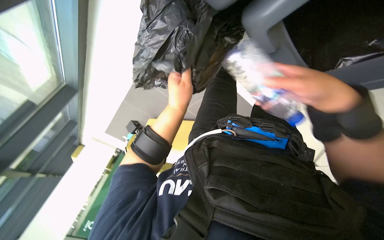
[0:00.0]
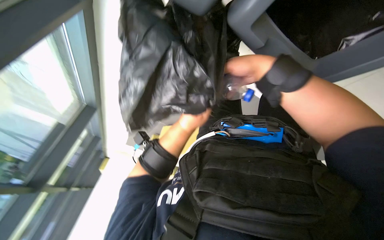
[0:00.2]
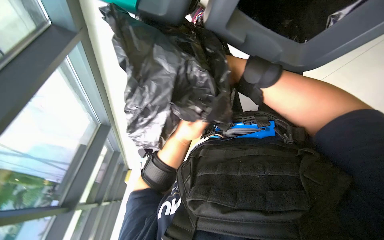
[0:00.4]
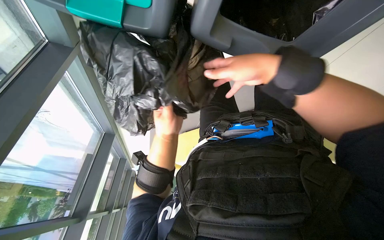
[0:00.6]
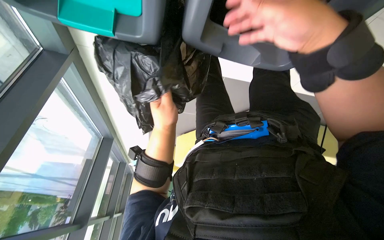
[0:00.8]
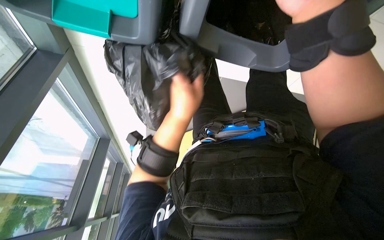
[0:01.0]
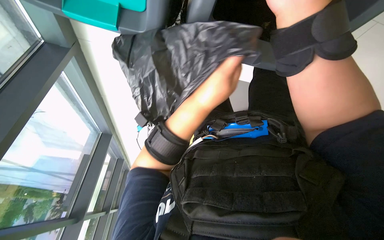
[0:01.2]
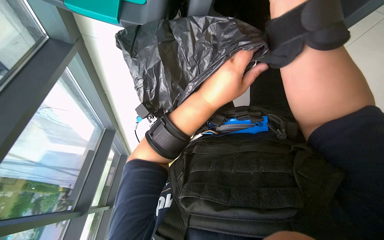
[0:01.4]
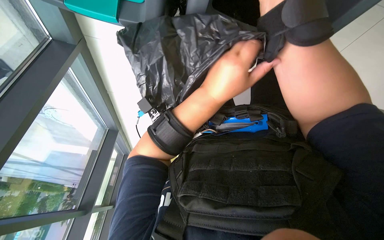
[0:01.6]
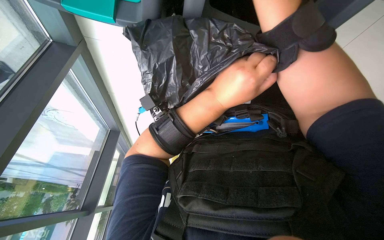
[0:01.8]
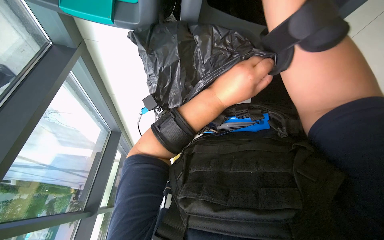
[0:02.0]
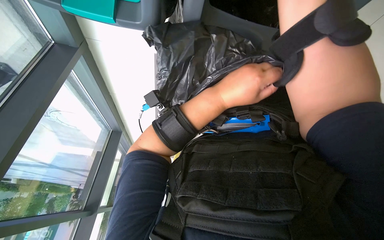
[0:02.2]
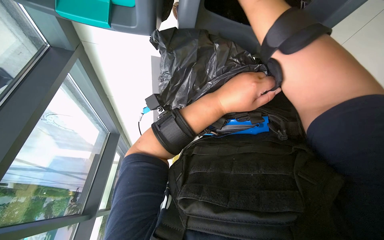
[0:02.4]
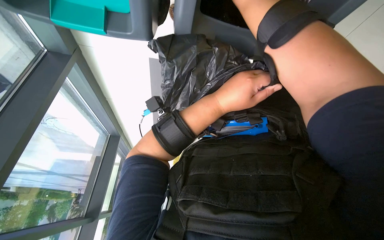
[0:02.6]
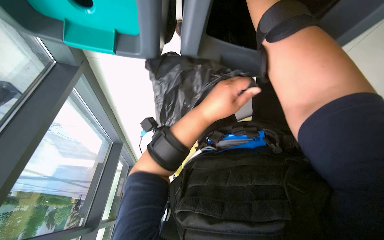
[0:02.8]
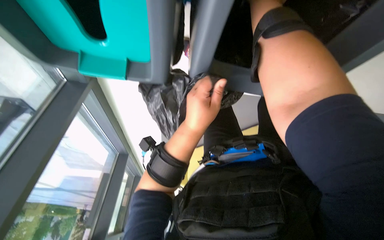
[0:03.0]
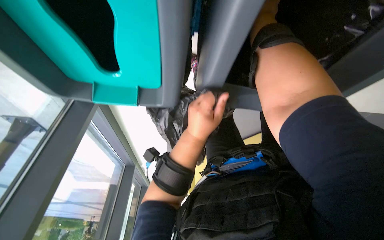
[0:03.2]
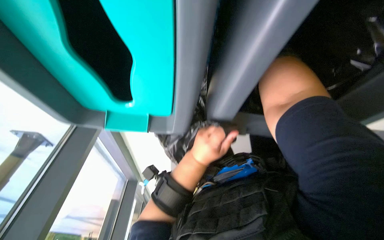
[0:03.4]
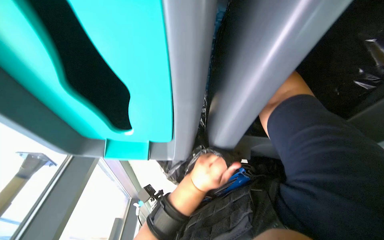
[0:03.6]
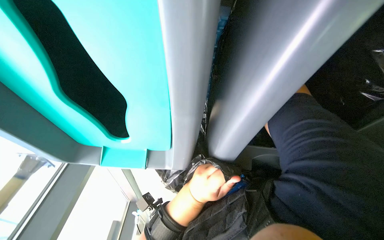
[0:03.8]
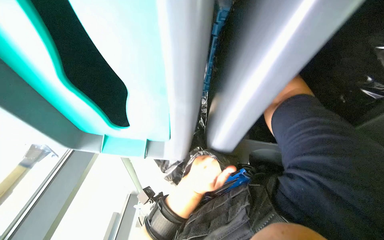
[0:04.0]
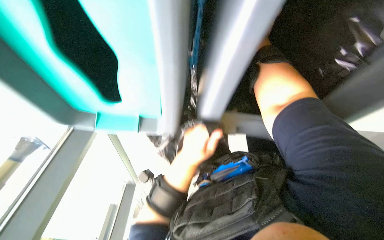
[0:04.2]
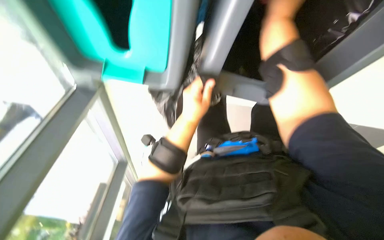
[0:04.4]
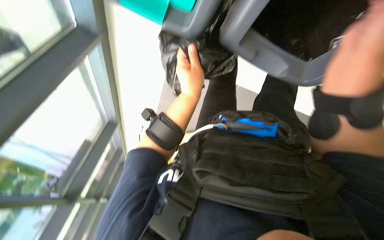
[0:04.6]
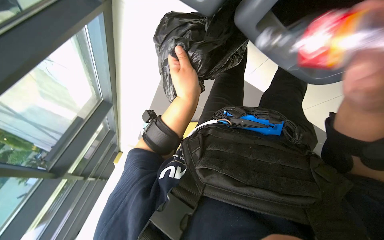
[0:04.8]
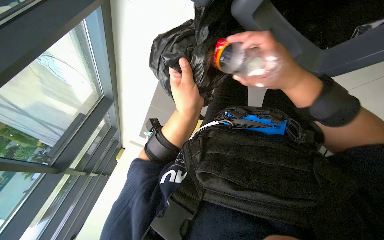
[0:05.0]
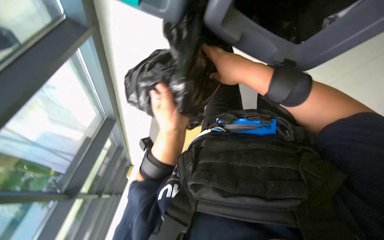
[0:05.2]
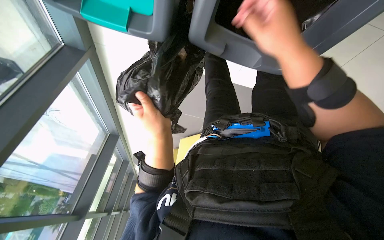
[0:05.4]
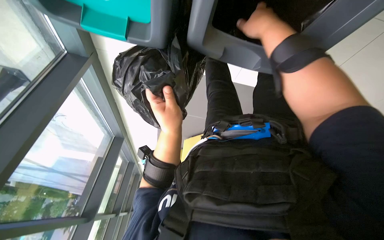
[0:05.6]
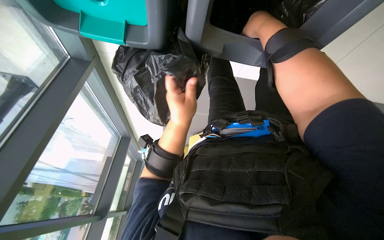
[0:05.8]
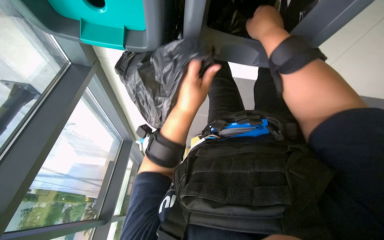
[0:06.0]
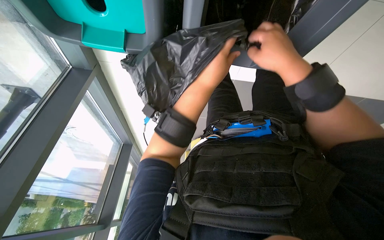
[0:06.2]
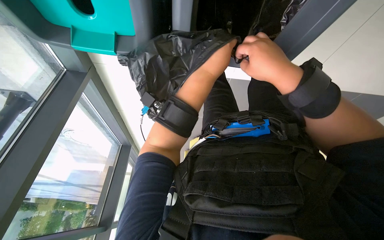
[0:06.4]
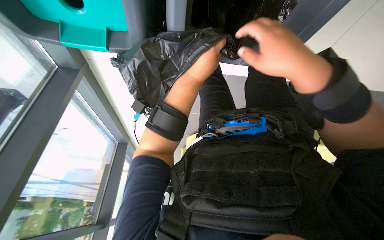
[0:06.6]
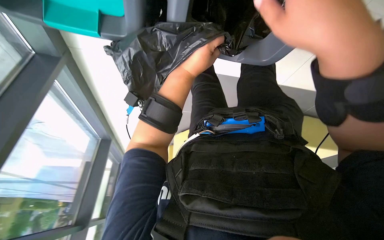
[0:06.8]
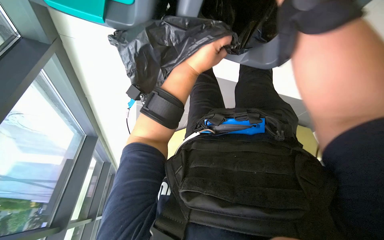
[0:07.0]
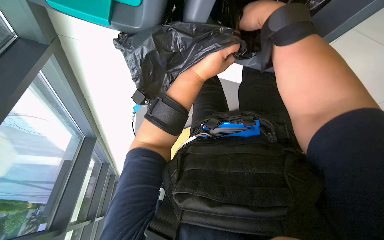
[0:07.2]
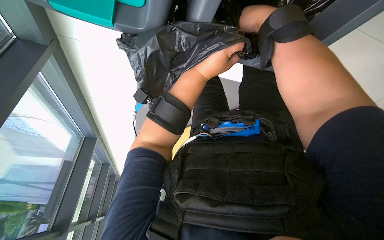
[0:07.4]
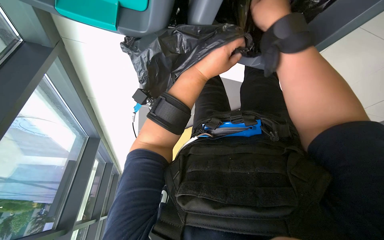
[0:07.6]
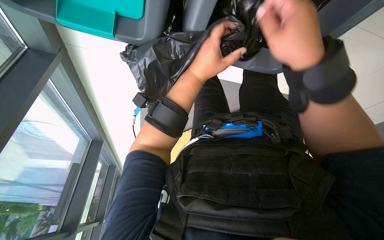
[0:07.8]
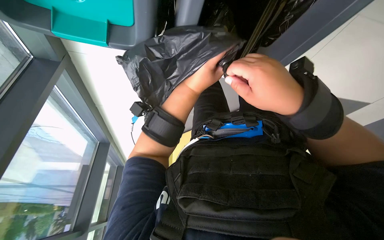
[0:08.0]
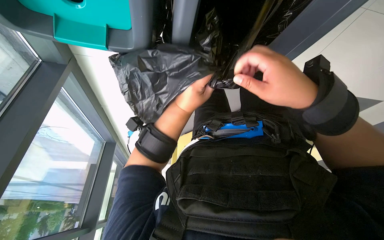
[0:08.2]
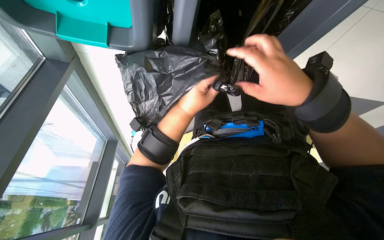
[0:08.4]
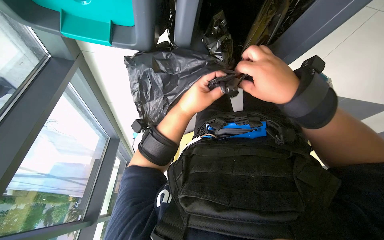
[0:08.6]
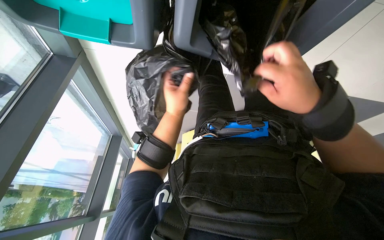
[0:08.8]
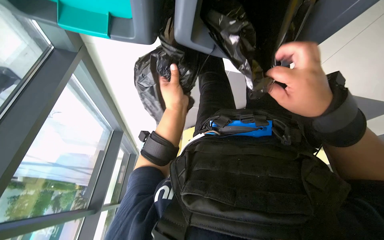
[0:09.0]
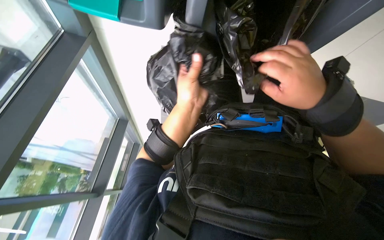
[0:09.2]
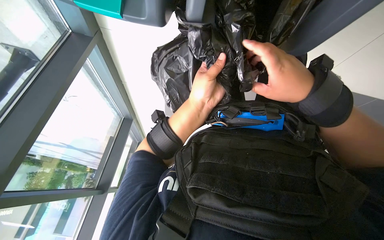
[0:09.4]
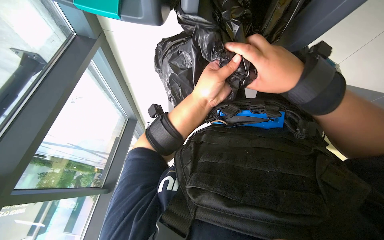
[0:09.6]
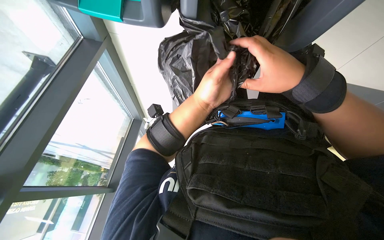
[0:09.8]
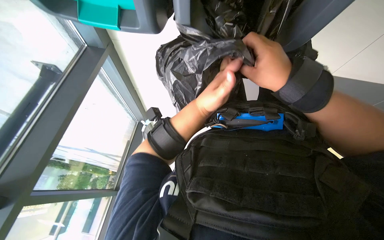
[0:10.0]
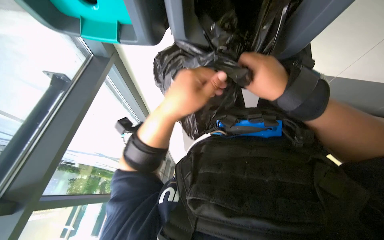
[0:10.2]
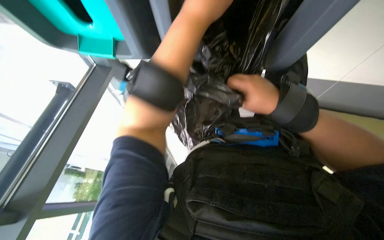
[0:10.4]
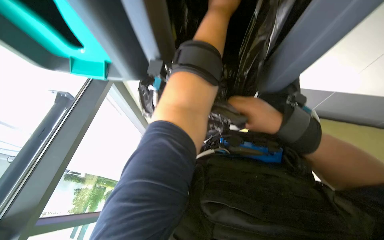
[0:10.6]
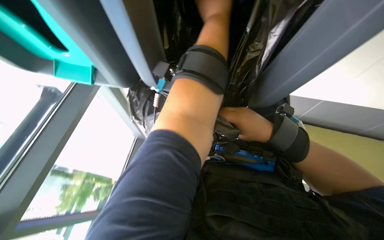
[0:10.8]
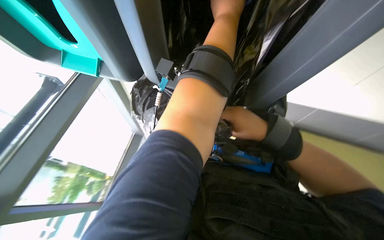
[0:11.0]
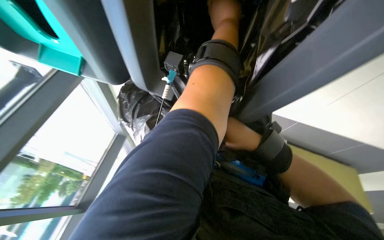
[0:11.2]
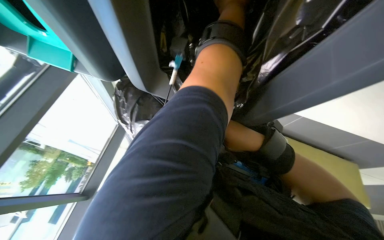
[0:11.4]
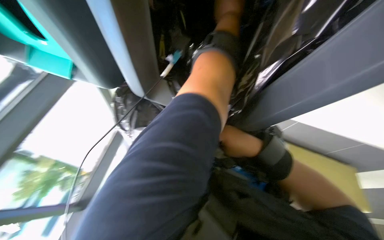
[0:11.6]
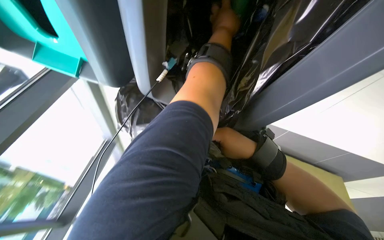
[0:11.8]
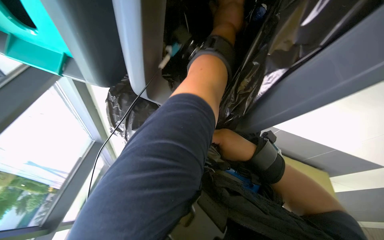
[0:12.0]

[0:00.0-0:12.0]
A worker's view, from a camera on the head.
Job: managing trash.
The whole recording: Replacing and filling trash bags. The worker replaces trash bags in bins and fills them with items.
0:04.4 to 0:06.0: The view tilts approximately 15 degrees downward.
0:06.0 to 0:07.6: The left hand travels up the picture by roughly 10 cm; the right hand reaches some 15 cm nearer to the camera, then returns.
0:07.6 to 0:09.0: The right hand travels down the picture by about 20 cm; the left hand shifts approximately 15 cm down the picture and to the left.
0:09.0 to 0:10.4: The left hand shifts some 20 cm up the picture and nearer to the camera. The right hand is displaced farther from the camera by about 15 cm.
0:10.4 to 0:12.0: The left hand is displaced farther from the camera, up the picture and to the right by roughly 20 cm.

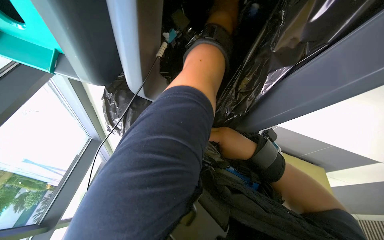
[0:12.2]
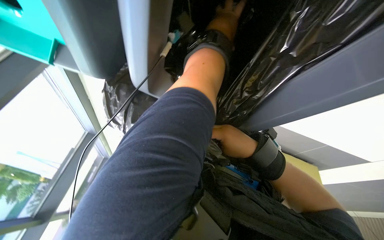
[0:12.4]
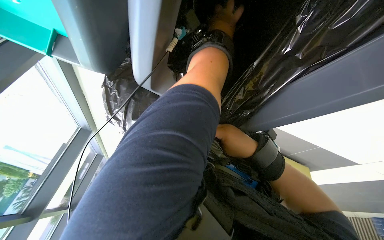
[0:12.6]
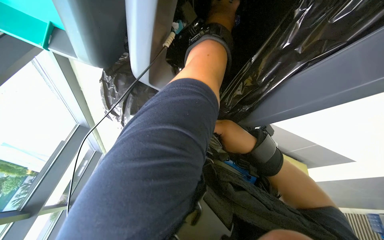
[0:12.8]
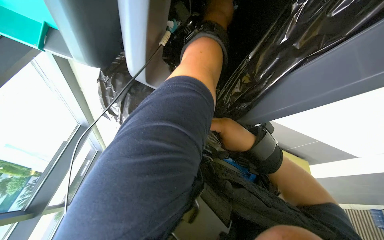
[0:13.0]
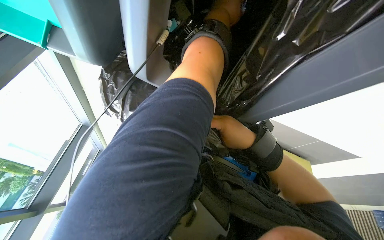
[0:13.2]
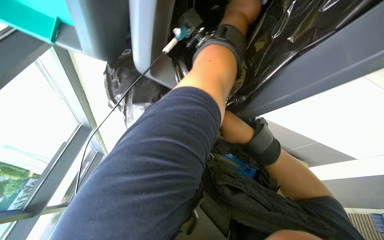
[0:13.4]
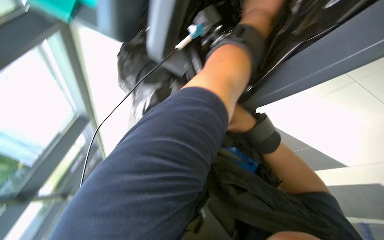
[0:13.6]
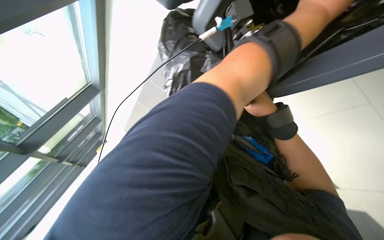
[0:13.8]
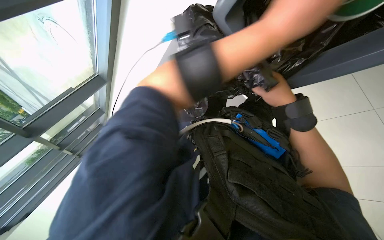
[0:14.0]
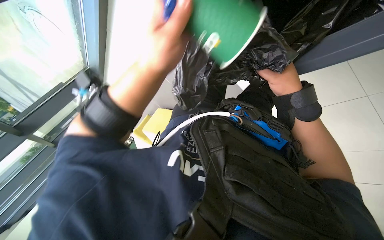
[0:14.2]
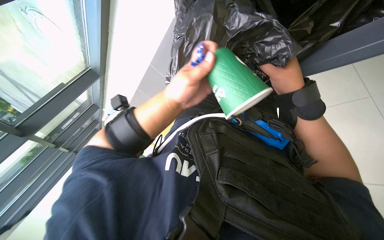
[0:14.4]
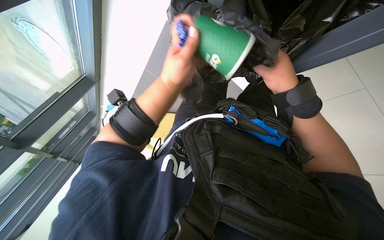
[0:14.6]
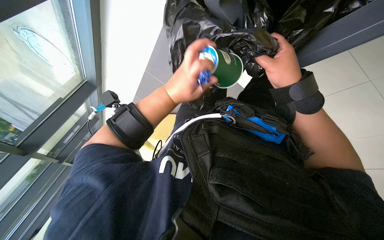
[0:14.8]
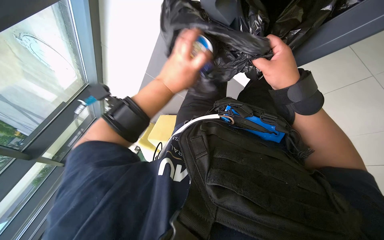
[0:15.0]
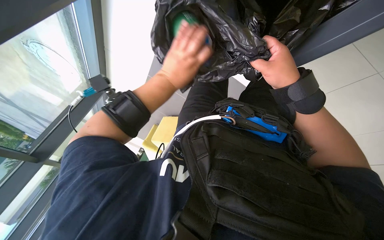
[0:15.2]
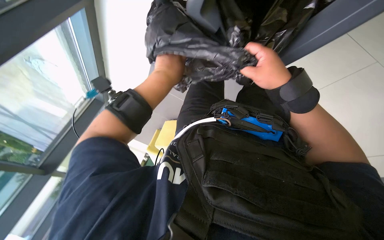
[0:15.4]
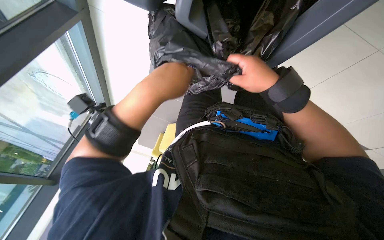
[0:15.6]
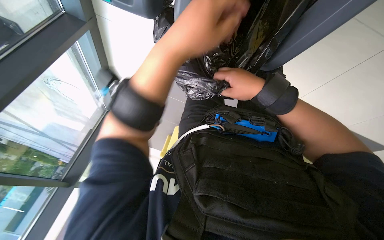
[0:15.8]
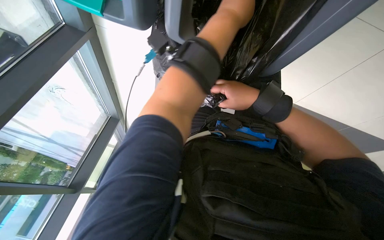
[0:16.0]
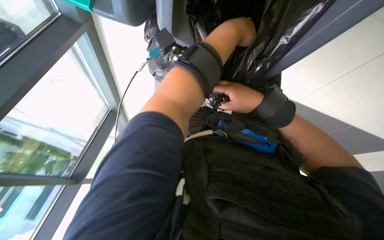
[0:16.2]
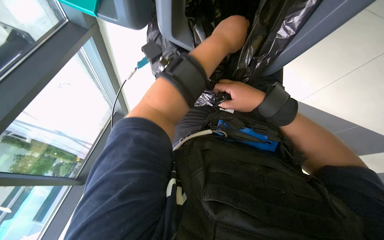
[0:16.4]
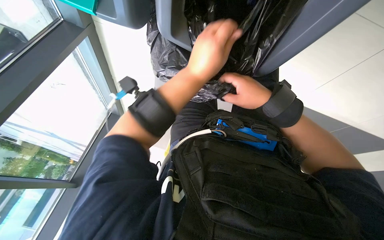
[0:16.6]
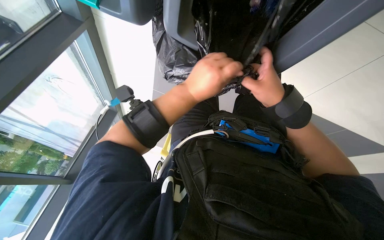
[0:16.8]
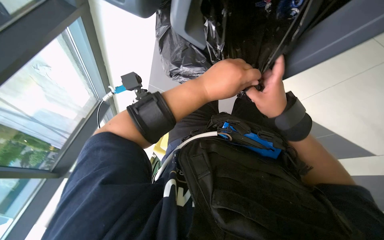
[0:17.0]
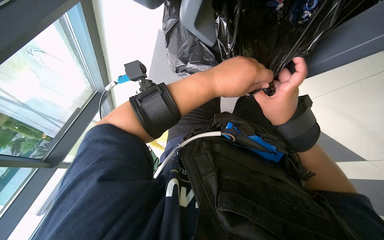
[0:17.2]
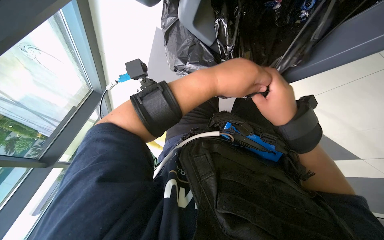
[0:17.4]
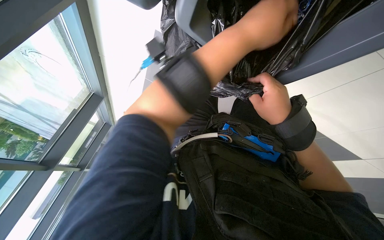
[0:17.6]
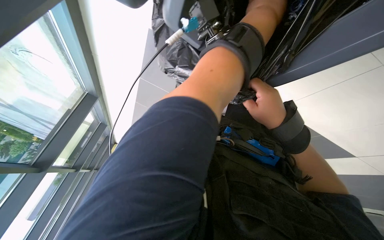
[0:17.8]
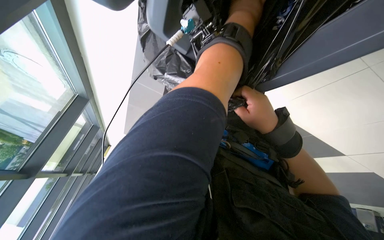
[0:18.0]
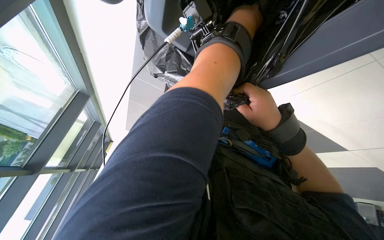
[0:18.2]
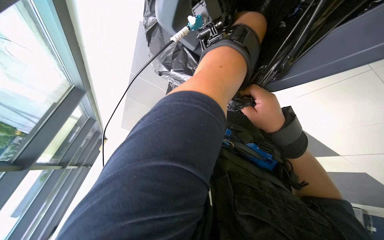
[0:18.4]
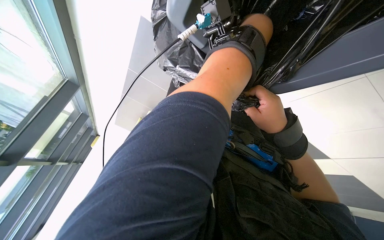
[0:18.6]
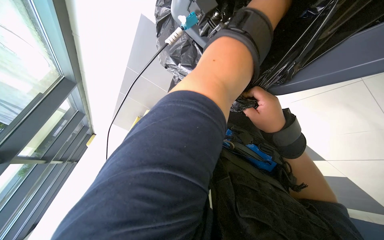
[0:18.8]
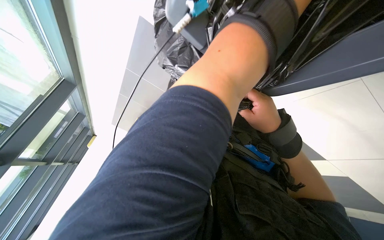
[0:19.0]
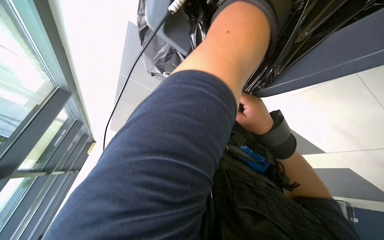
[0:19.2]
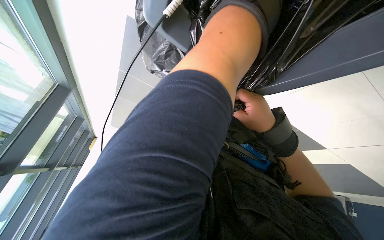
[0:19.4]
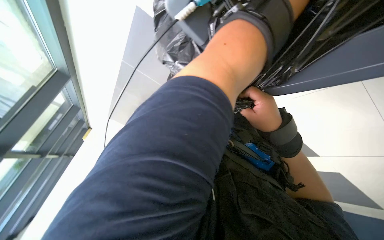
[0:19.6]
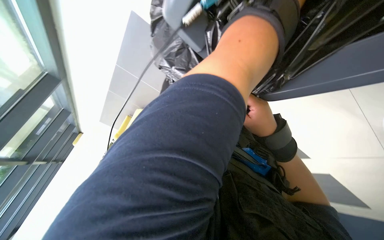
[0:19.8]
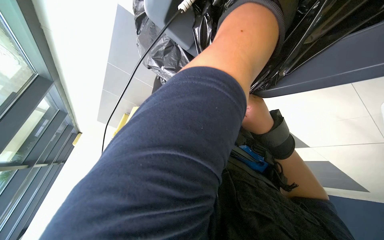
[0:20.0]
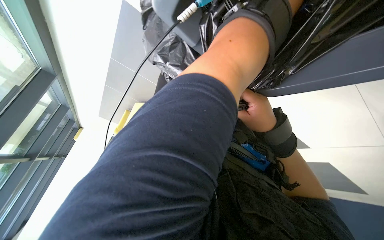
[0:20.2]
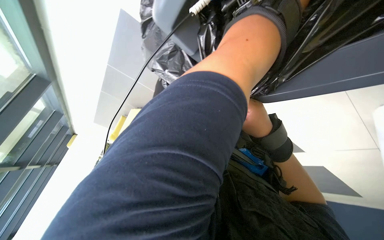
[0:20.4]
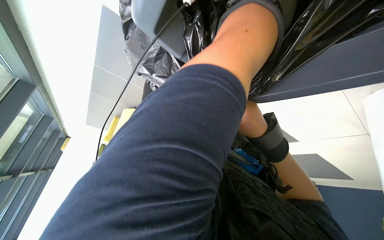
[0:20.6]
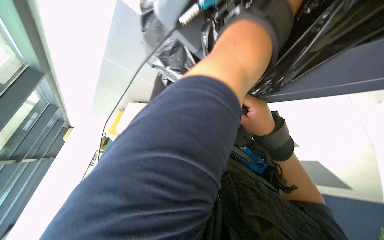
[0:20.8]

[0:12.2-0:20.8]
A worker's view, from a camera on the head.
Job: managing trash.
The whole recording: Replacing and filling trash bags. The worker replaces trash bags in bins and fills them with items.
0:12.2 to 0:13.6: The right hand goes roughly 10 cm farther from the camera.
0:13.6 to 0:15.0: The left hand heads to the left, down the picture and farther from the camera, covering some 30 cm.
0:15.0 to 0:16.6: The left hand moves to the right, approximately 10 cm, and moves about 20 cm nearer to the camera and comes back.
0:16.6 to 0:18.0: The left hand goes approximately 20 cm up the picture and to the right.
